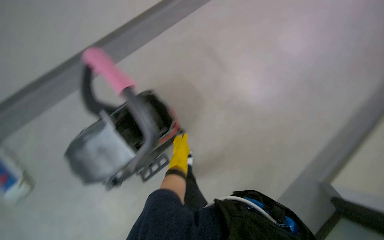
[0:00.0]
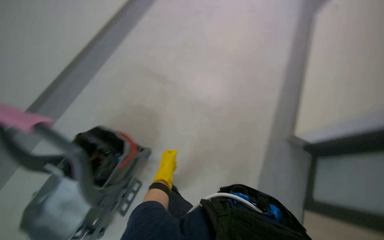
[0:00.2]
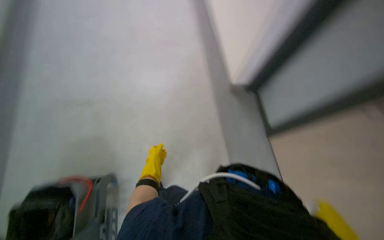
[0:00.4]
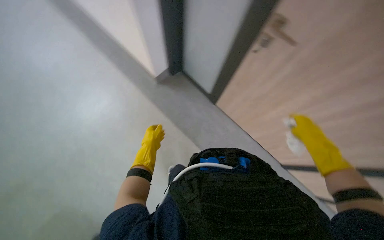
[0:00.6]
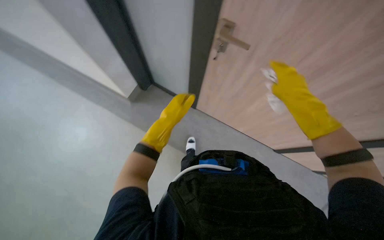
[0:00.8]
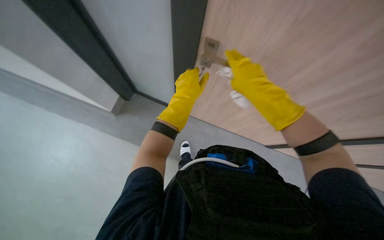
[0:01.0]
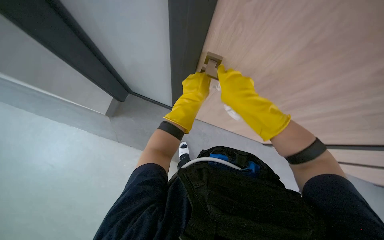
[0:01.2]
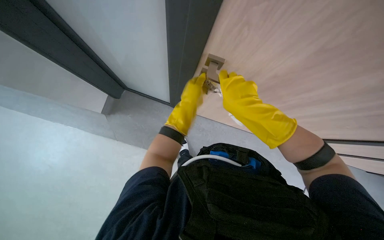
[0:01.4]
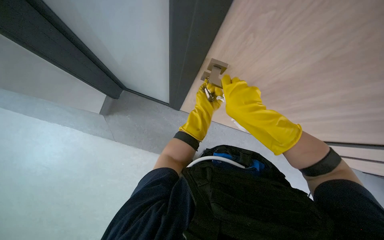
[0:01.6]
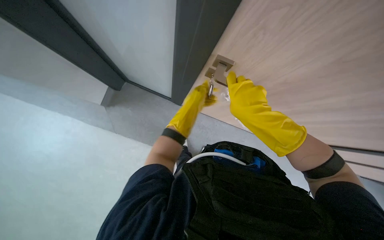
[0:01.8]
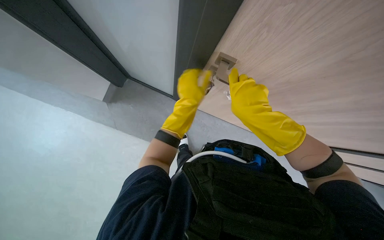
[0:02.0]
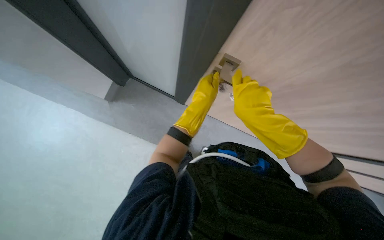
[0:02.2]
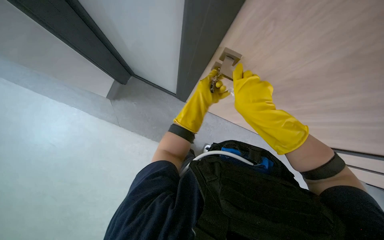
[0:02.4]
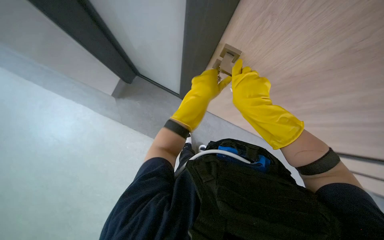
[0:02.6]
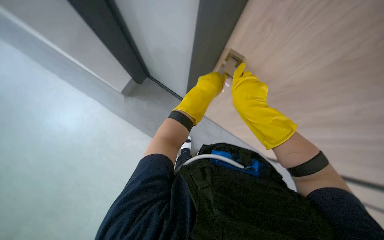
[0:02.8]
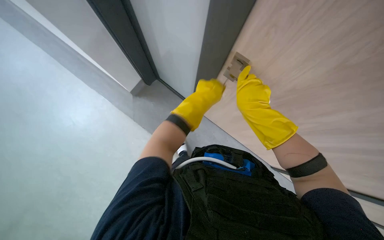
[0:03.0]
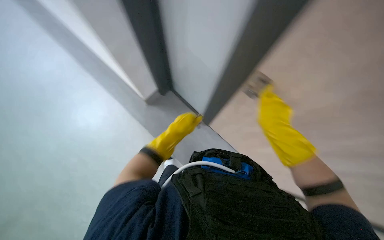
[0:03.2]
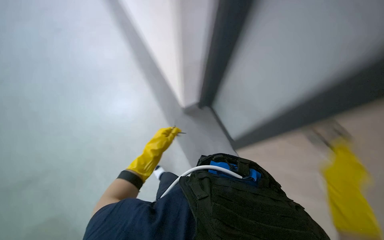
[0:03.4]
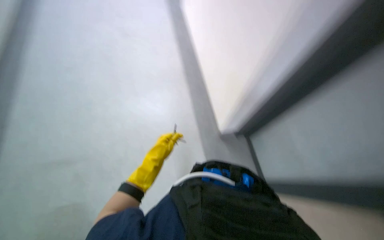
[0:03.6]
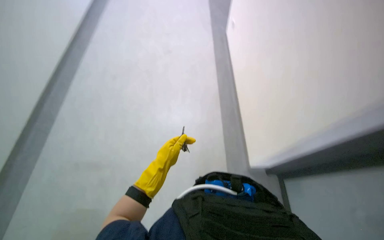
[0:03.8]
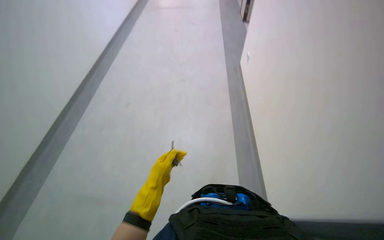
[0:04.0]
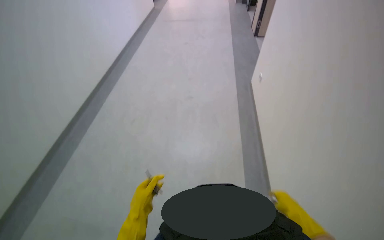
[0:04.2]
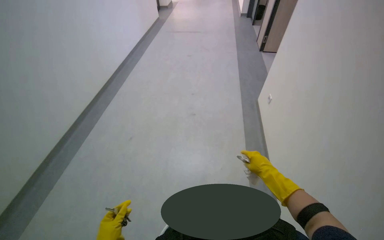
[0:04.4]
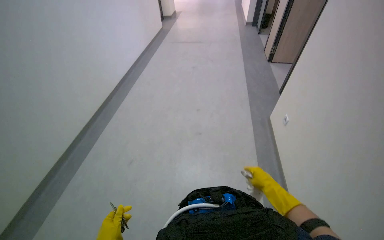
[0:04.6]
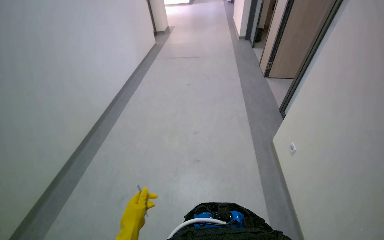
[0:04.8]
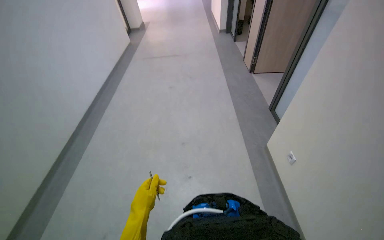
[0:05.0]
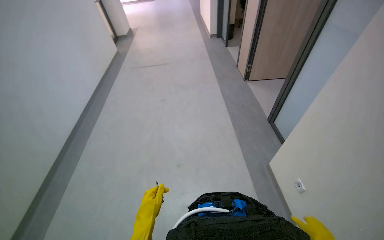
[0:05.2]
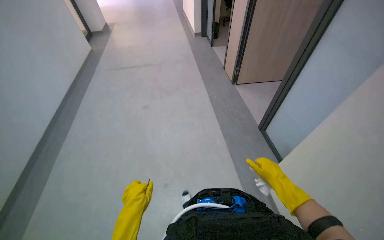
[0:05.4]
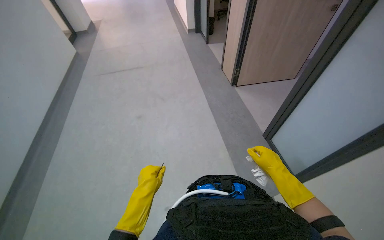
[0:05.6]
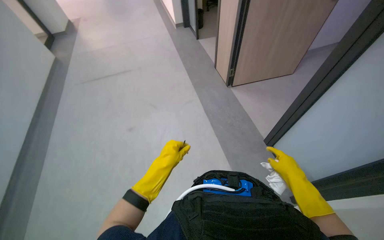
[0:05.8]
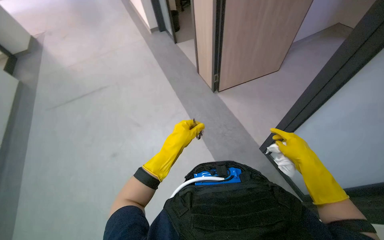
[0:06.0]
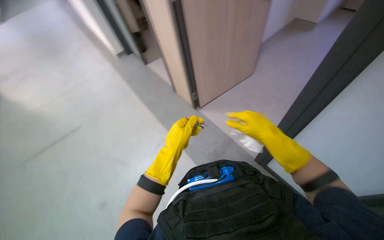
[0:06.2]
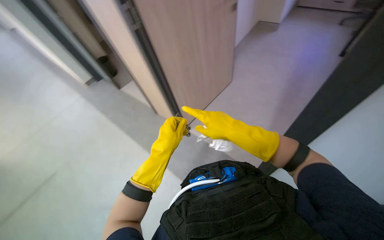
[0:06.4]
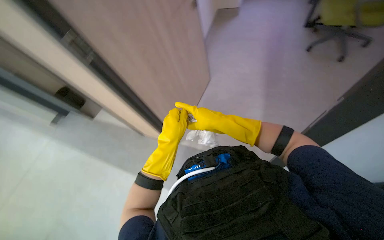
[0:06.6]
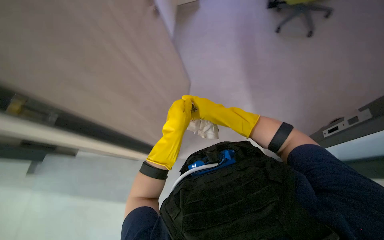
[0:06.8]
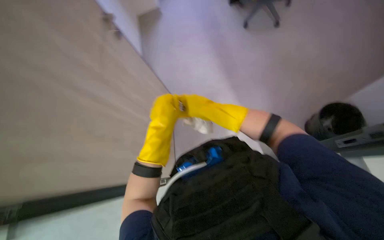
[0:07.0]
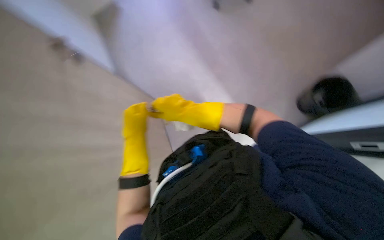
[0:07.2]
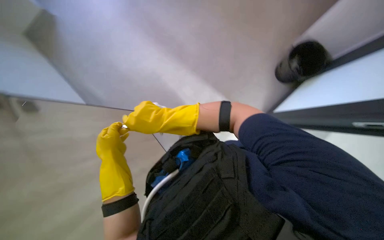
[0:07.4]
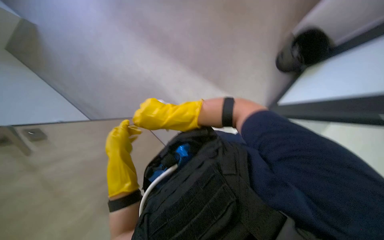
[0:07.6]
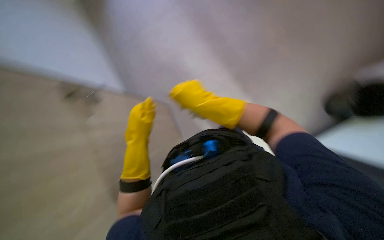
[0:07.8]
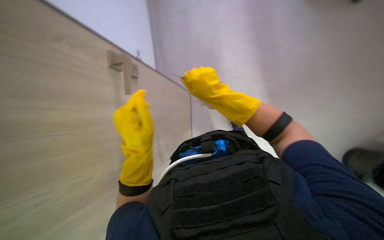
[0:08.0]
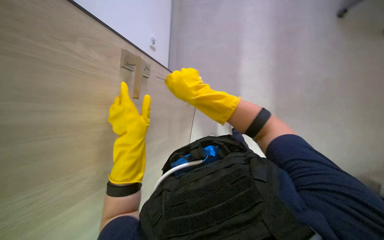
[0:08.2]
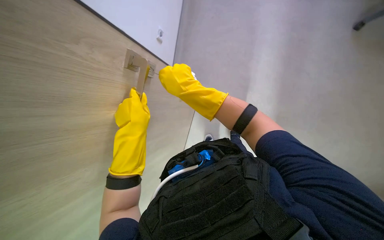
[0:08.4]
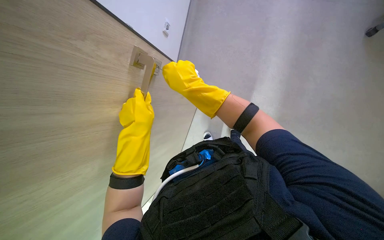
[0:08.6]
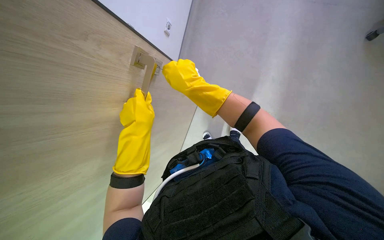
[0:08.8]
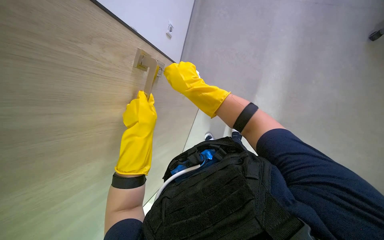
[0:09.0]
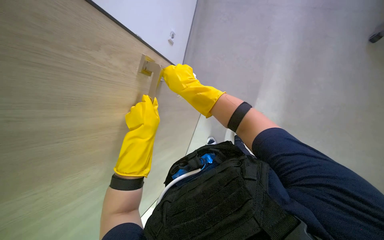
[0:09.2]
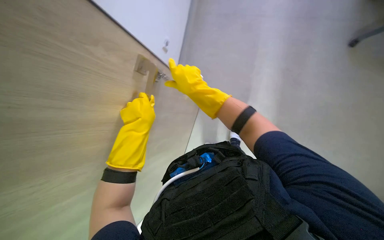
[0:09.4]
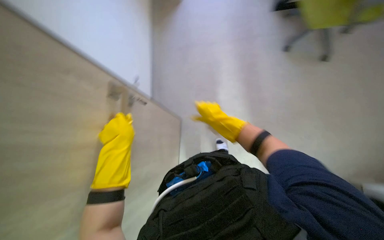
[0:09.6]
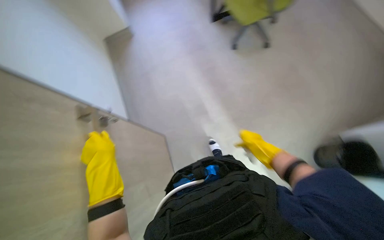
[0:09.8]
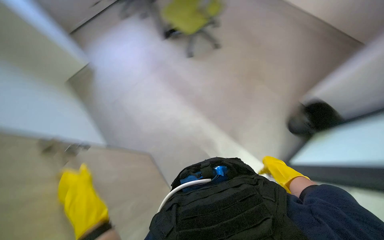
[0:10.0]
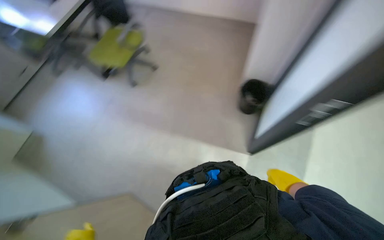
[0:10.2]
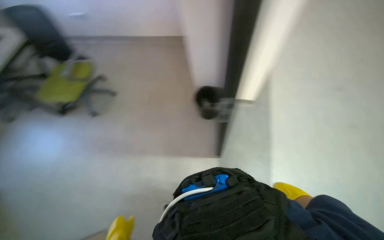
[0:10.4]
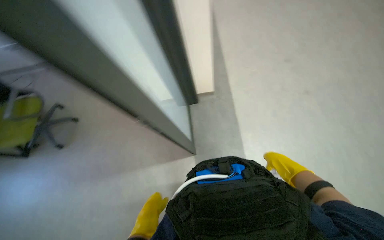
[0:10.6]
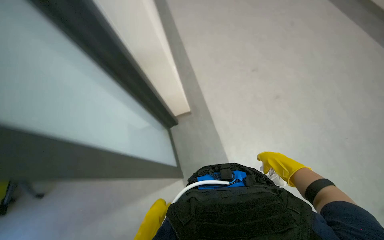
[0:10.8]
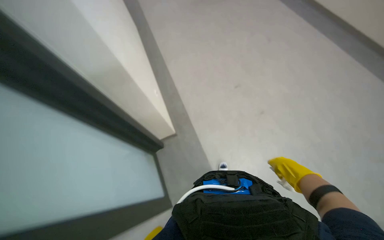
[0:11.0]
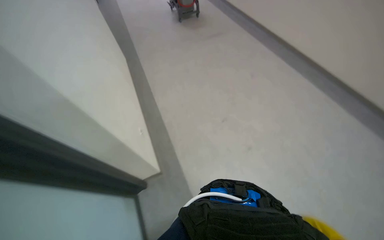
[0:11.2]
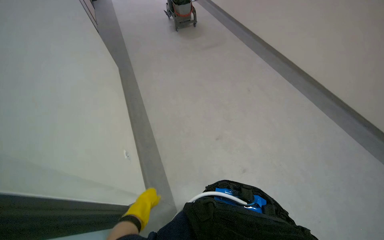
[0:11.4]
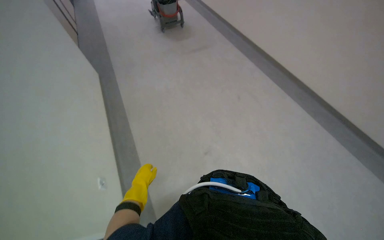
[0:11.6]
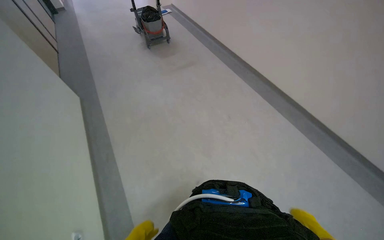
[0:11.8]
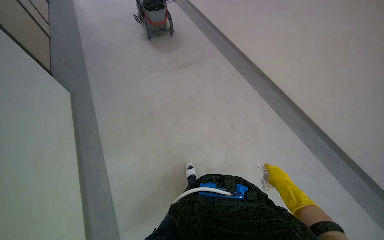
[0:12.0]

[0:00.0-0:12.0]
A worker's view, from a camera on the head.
Job: wiping surfaces.
The whole recording: Wiping office furniture and equipment. The worker wipes various office furniture and equipment, including chairs, desks, door handles, keyboards, and monitors.
0:00.0 to 0:01.6: The wearer looks approximately 60 degrees further to the right.
0:01.6 to 0:03.0: The left hand shifts some 10 cm nearer to the camera.
0:03.0 to 0:04.4: The head turns to the left by some 20 degrees. The view tips upward by approximately 25 degrees.
0:04.4 to 0:06.0: The camera travels some 80 cm. The wearer looks about 30 degrees further to the right.
0:06.0 to 0:07.6: The wearer's head swings roughly 35 degrees to the right.
0:07.6 to 0:09.0: The left hand is displaced up the picture, to the right and nearer to the camera by approximately 15 cm, while the right hand shifts approximately 10 cm up the picture.
0:09.0 to 0:10.4: The wearer looks approximately 30 degrees further to the right. The view tips upward by about 15 degrees.
0:10.4 to 0:12.0: The view tips upward by some 20 degrees.

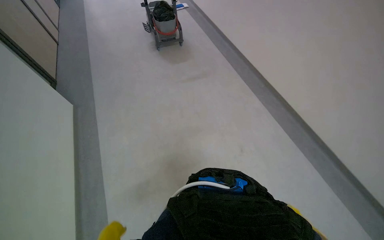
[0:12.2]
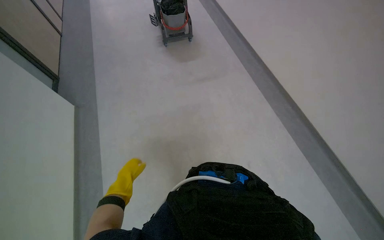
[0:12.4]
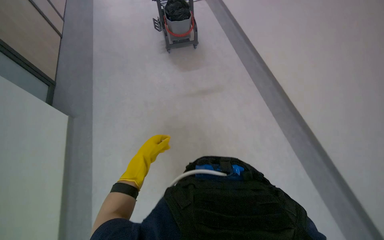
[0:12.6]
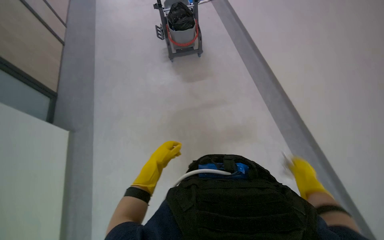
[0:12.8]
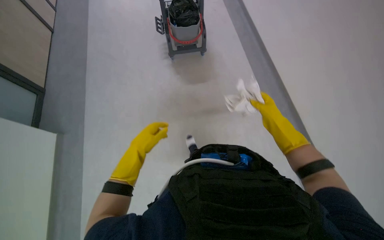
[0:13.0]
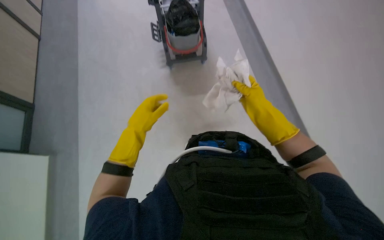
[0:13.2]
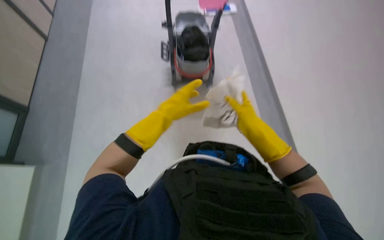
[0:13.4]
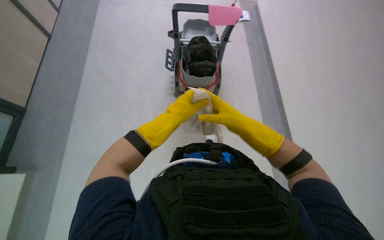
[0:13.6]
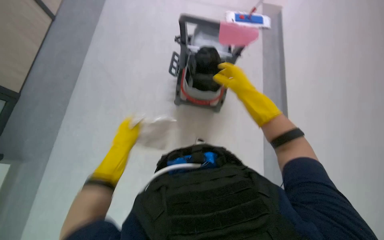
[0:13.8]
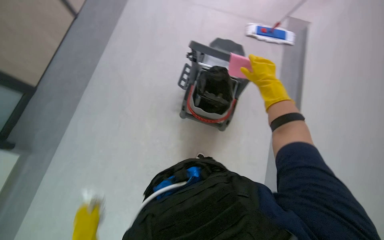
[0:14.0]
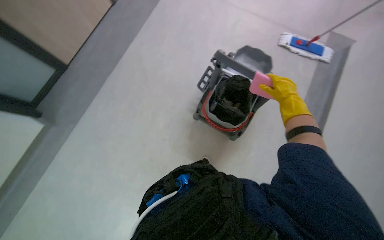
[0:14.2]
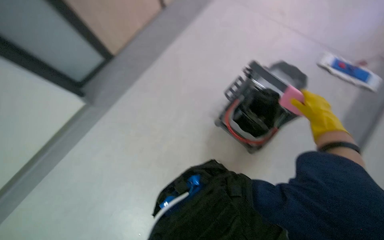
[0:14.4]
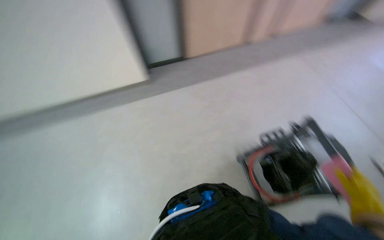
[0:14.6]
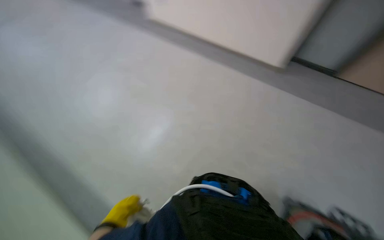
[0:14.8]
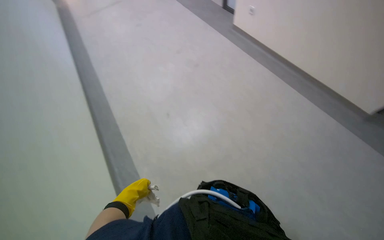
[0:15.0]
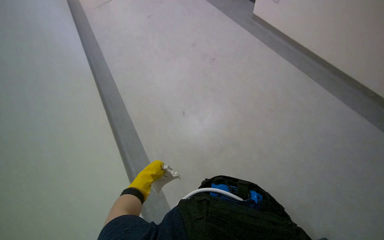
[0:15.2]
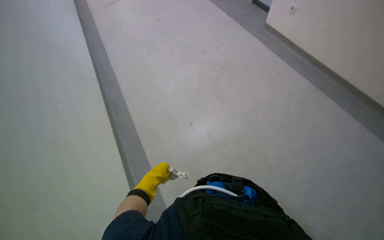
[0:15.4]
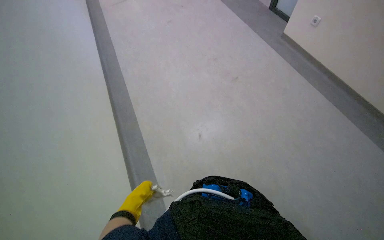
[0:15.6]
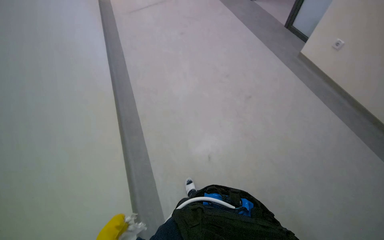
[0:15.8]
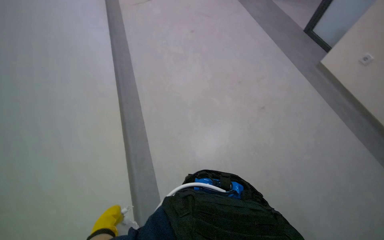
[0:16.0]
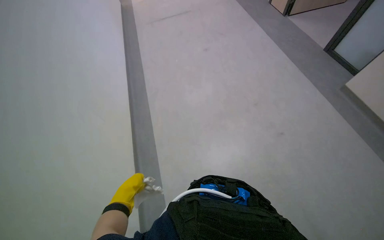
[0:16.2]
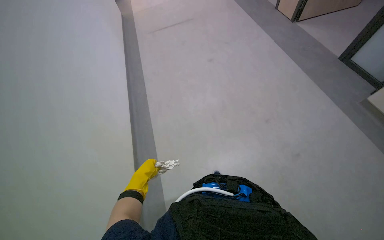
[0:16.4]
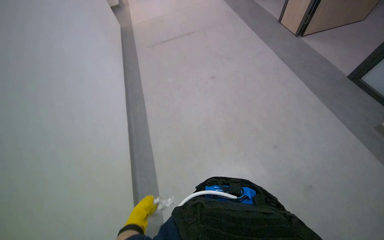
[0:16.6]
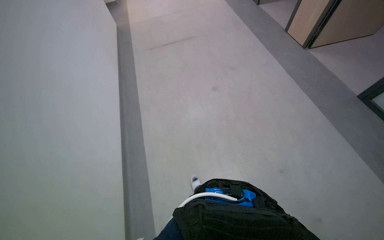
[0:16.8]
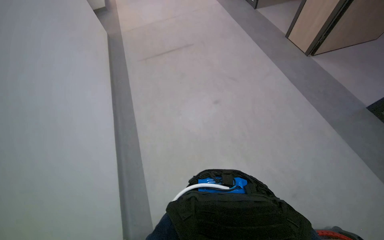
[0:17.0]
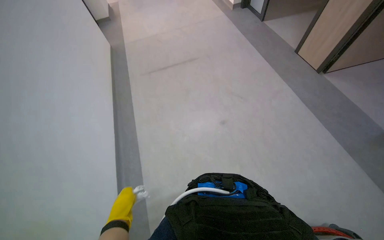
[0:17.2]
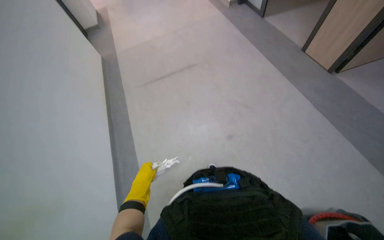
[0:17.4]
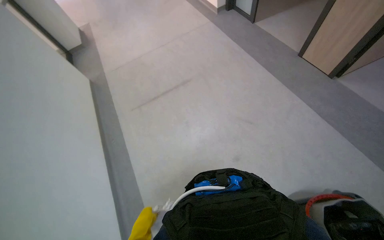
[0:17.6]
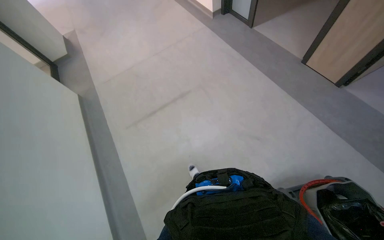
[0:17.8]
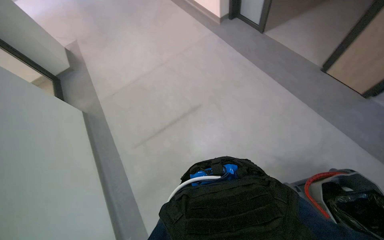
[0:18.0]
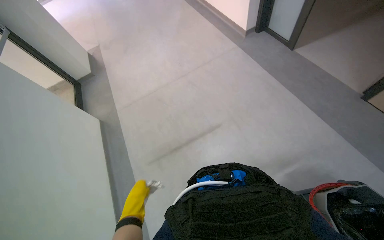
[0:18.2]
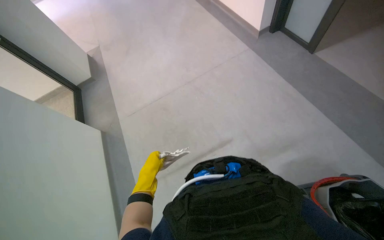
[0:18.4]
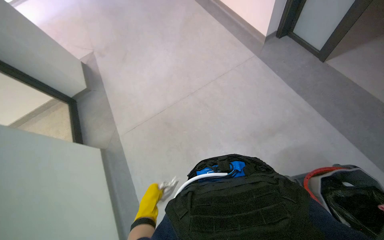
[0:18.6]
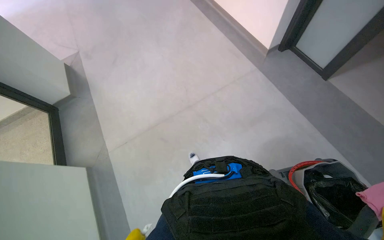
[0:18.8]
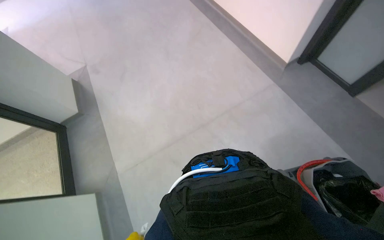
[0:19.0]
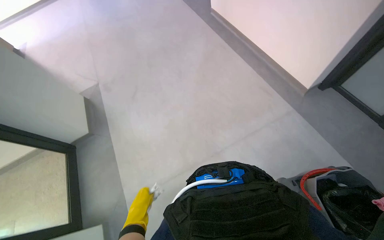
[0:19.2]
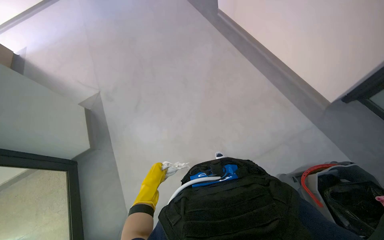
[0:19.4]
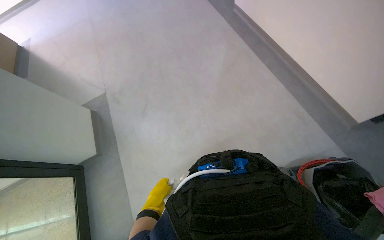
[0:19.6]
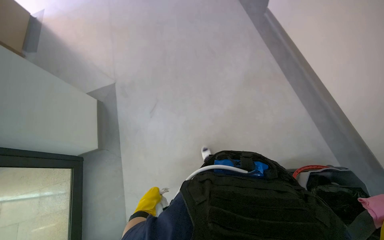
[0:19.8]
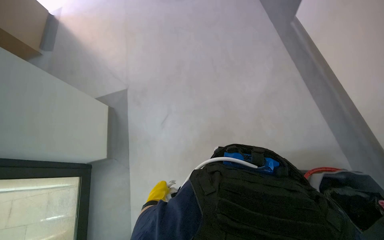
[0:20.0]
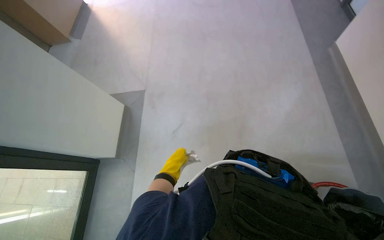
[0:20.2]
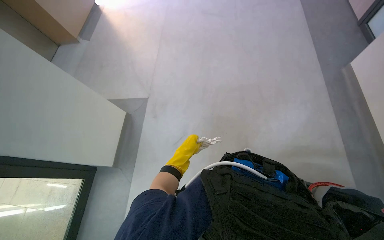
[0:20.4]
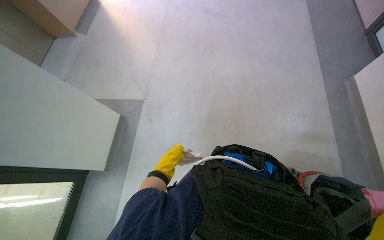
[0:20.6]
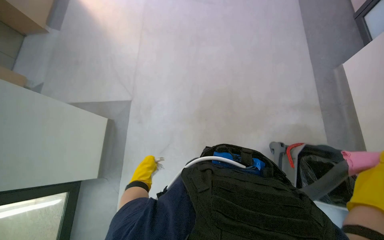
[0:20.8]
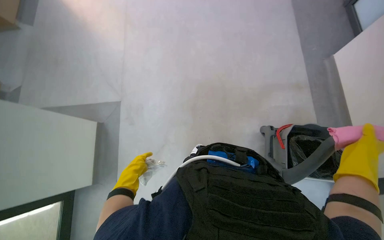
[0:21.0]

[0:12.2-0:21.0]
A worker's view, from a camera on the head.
Job: wiping surfaces.
The whole recording: Wiping office furniture and equipment. The worker wipes various office furniture and equipment, including chairs, desks, door handles, keyboards, and monitors.
0:13.6 to 0:15.2: The head rotates roughly 80 degrees to the left.
0:15.2 to 0:16.6: The head rotates some 35 degrees to the left. The camera pitches upward, by some 25 degrees. The left hand goes up and down the picture, roughly 15 cm each way, reversing 2 times.
0:16.6 to 0:18.0: The camera is carried some 70 cm.
0:18.0 to 0:19.6: The head travels some 1 m.
0:19.6 to 0:21.0: The left hand travels up the picture by approximately 30 cm.
